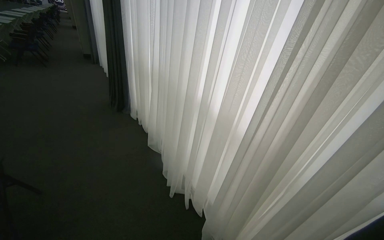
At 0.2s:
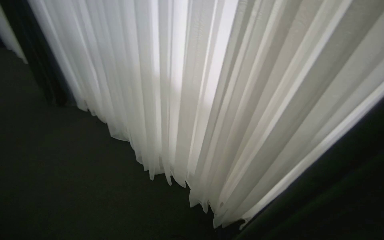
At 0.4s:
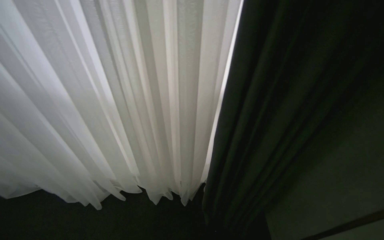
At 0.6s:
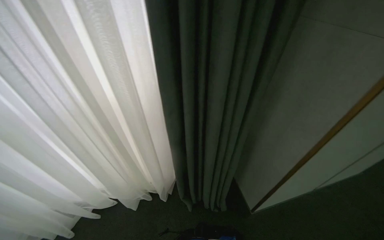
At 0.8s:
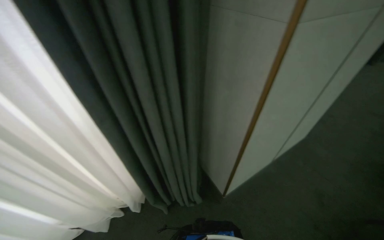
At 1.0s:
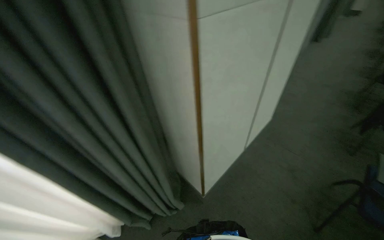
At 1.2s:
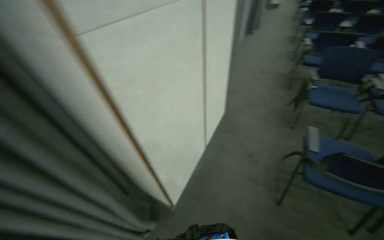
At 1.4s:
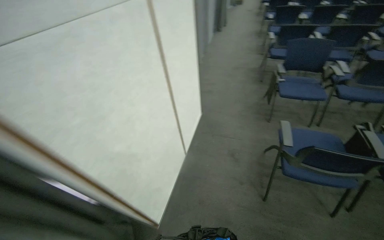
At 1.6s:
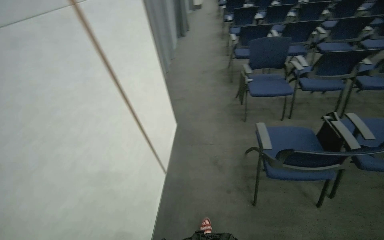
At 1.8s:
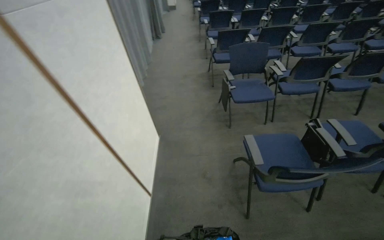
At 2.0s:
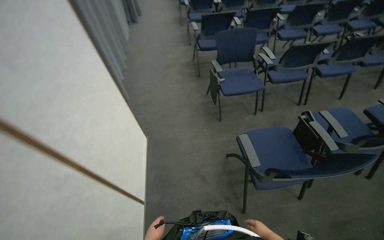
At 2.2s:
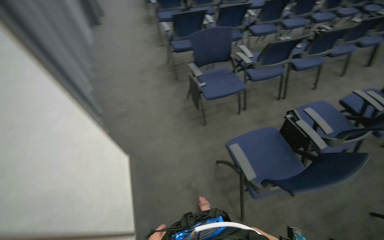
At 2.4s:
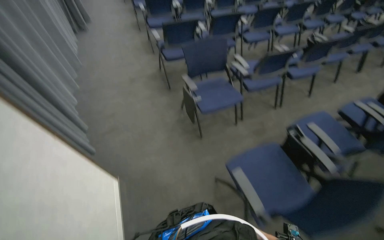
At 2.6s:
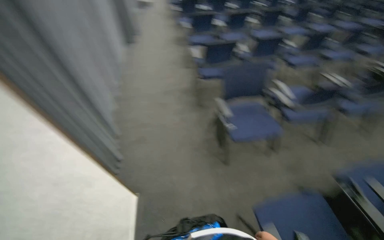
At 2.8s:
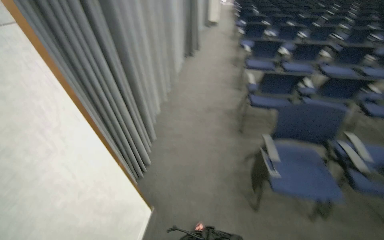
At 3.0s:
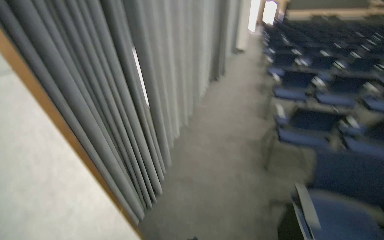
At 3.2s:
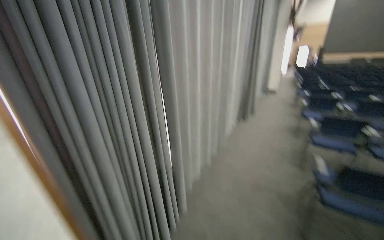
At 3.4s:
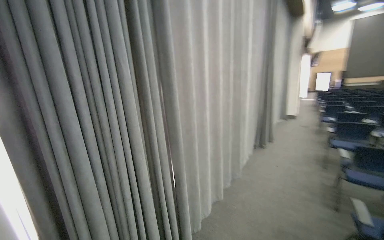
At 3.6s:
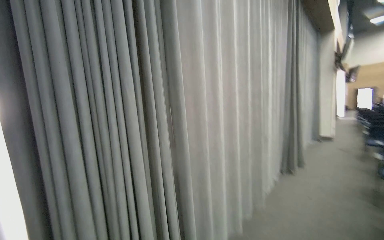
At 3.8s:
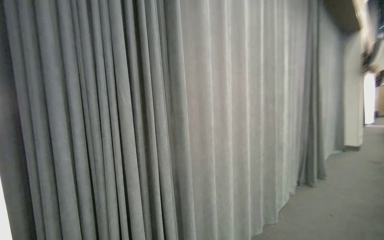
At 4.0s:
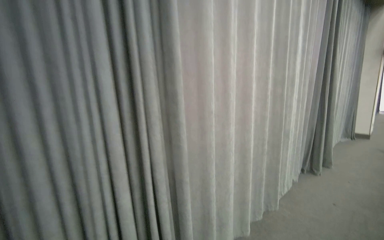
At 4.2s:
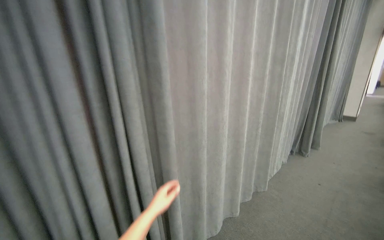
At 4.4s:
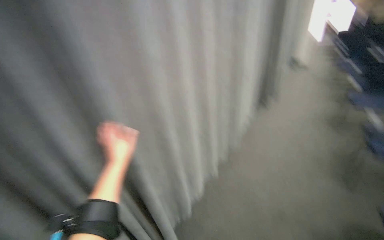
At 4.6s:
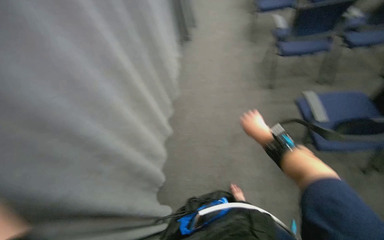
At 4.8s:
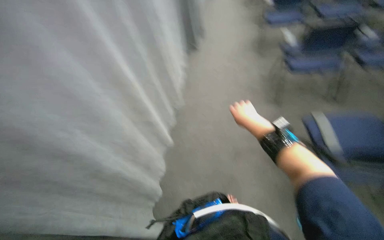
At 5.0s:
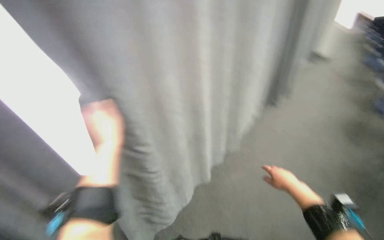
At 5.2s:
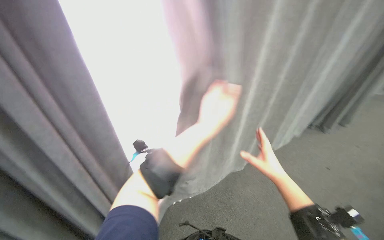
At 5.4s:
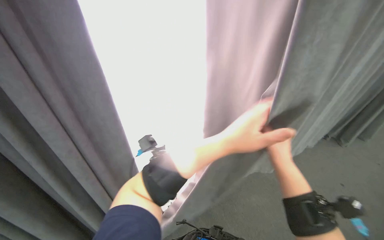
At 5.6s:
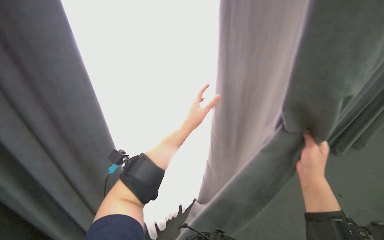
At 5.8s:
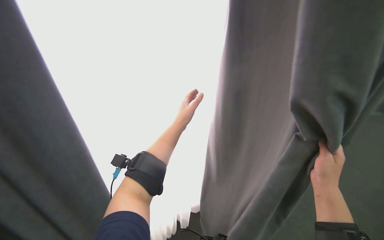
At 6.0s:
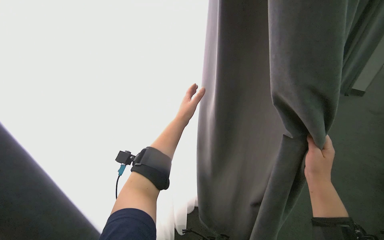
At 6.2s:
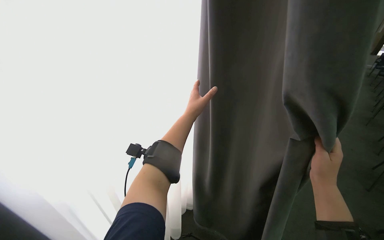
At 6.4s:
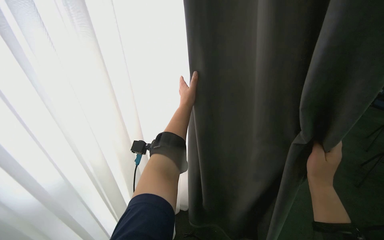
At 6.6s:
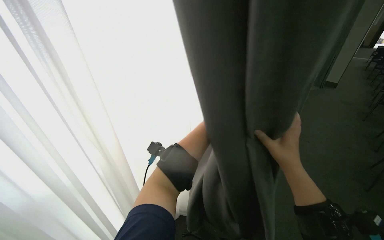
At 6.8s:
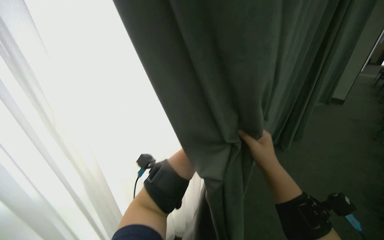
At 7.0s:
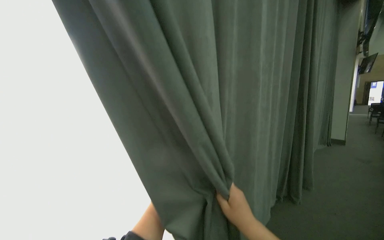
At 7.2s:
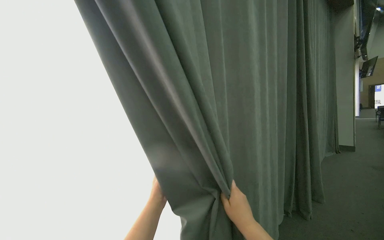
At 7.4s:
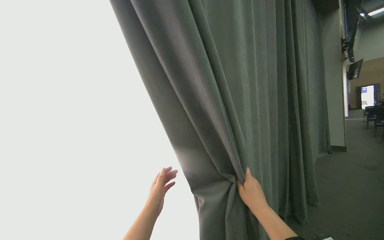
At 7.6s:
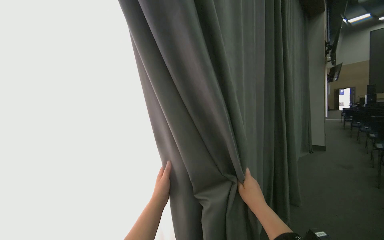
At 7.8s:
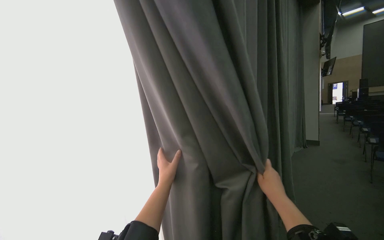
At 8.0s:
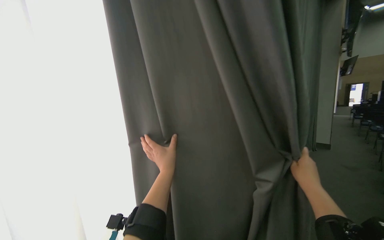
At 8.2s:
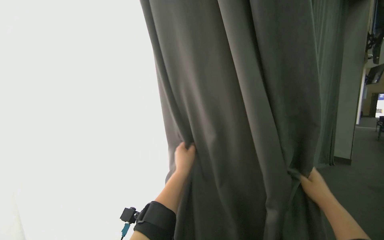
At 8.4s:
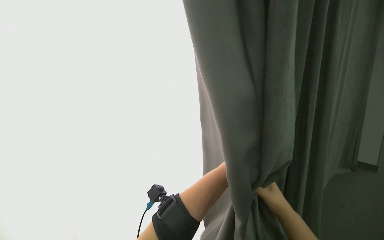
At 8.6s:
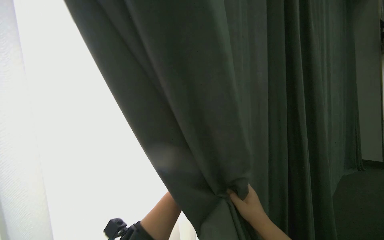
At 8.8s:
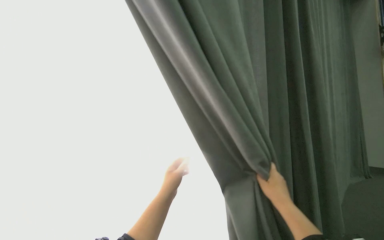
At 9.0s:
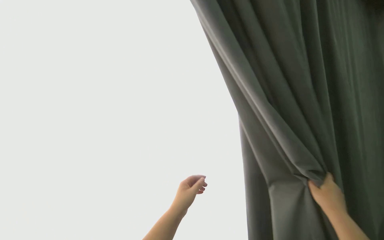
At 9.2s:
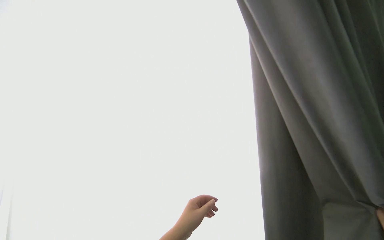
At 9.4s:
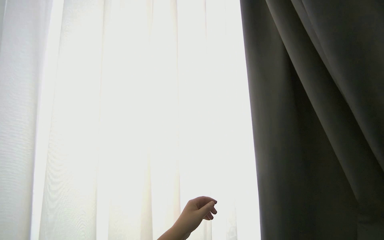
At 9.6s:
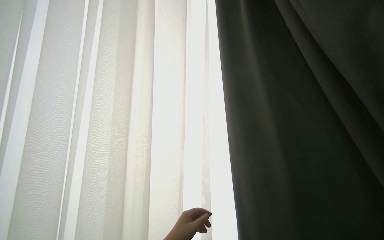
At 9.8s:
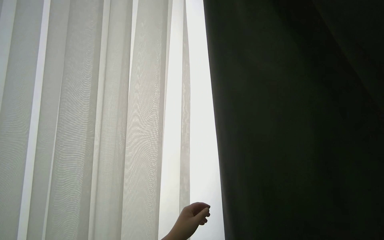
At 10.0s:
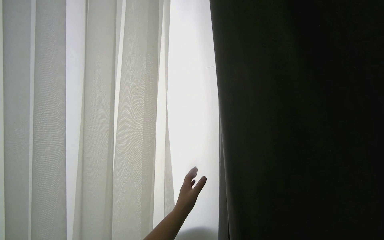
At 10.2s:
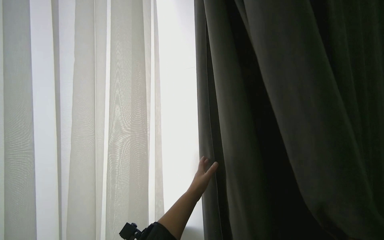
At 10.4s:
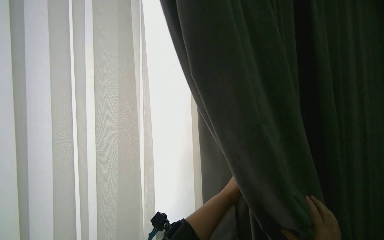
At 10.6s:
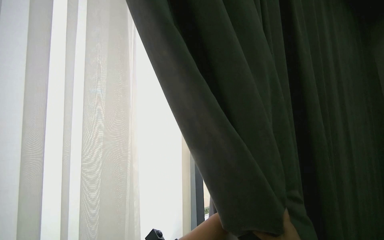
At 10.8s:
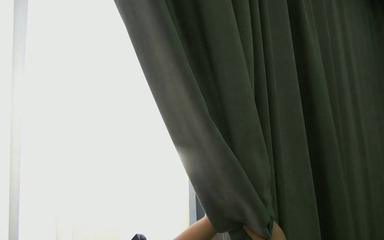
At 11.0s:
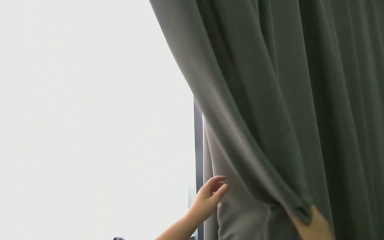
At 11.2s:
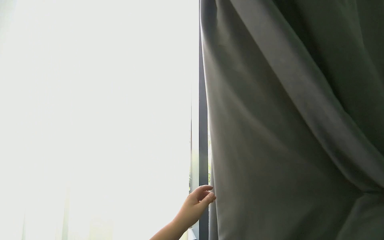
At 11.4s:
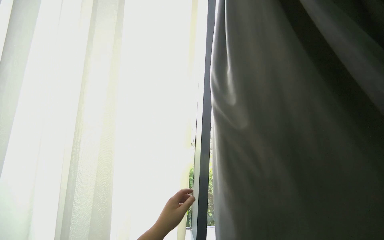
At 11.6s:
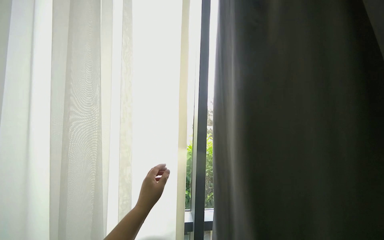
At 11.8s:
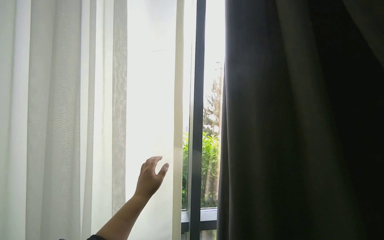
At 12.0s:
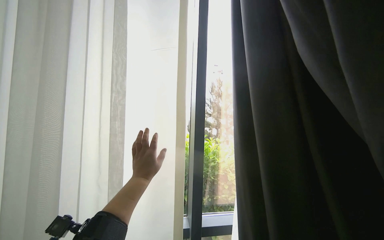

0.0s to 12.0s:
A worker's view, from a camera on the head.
Job: organizing items.
The whole recording: Pulling room curtains. The worker pulls and adjusts the grey and white curtains across the window.
0.0s to 1.6s: The camera travels roughly 70 cm. The head turns to the right by some 135 degrees. The view tips downward by some 15 degrees.
1.6s to 3.0s: The wearer moves about 1 m.
3.0s to 4.4s: The camera is carried some 70 cm. The view swings some 30 degrees to the left. The camera pitches upward, by about 15 degrees.
9.0s to 10.4s: The view swings roughly 30 degrees to the left.

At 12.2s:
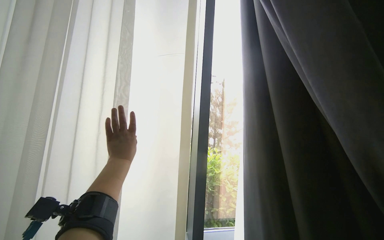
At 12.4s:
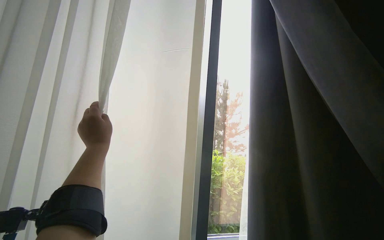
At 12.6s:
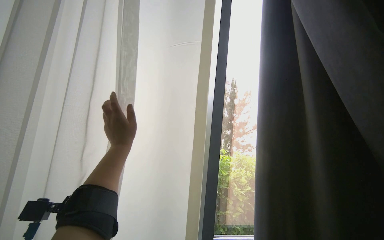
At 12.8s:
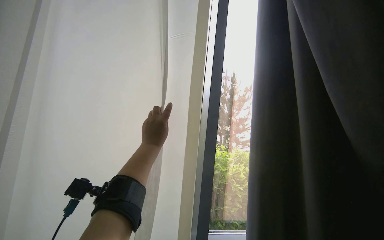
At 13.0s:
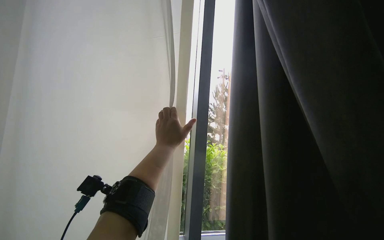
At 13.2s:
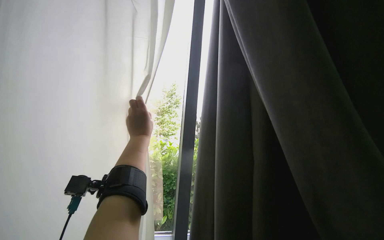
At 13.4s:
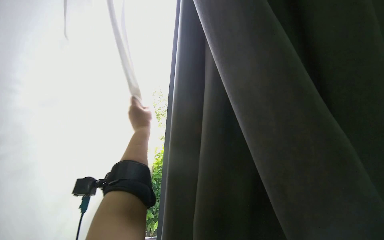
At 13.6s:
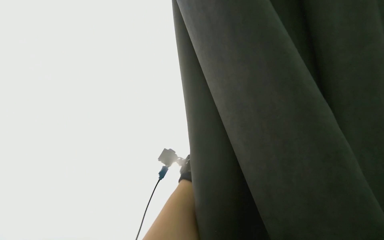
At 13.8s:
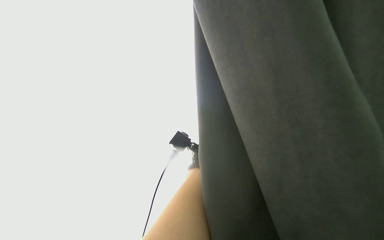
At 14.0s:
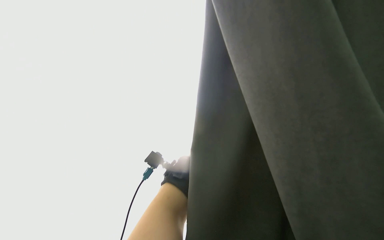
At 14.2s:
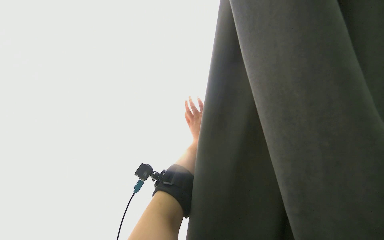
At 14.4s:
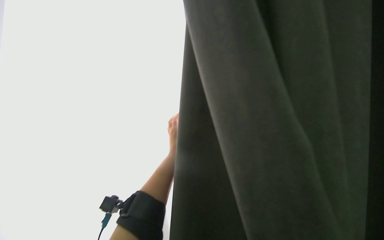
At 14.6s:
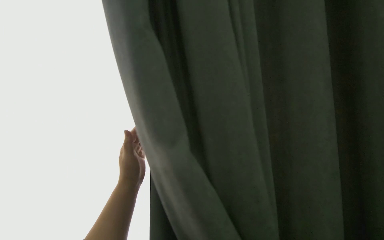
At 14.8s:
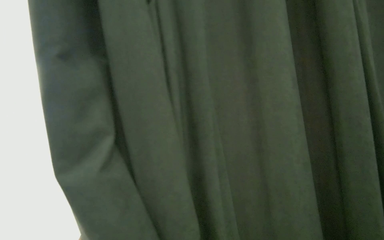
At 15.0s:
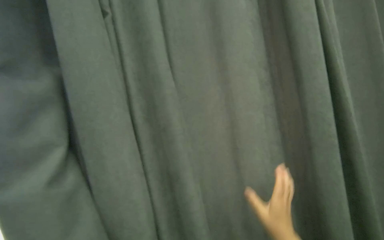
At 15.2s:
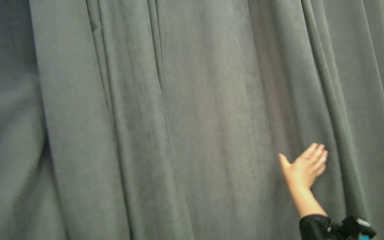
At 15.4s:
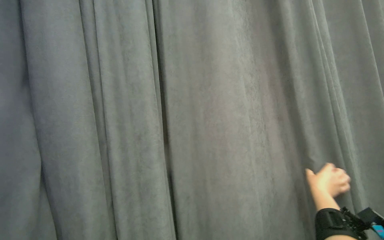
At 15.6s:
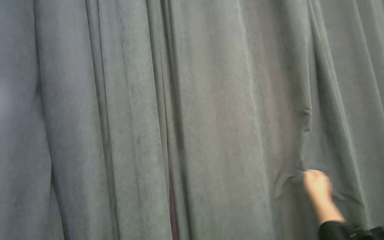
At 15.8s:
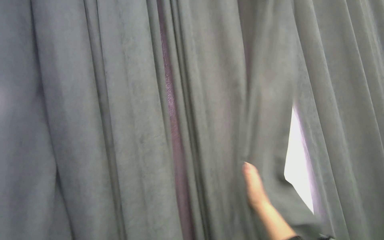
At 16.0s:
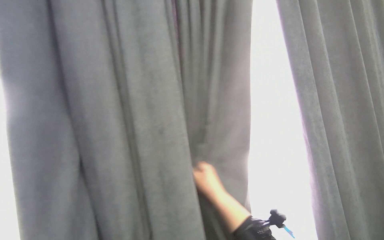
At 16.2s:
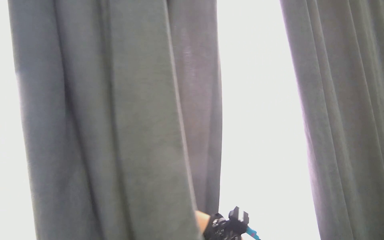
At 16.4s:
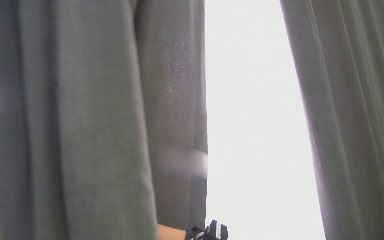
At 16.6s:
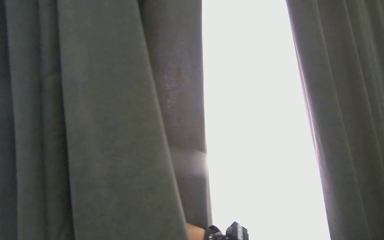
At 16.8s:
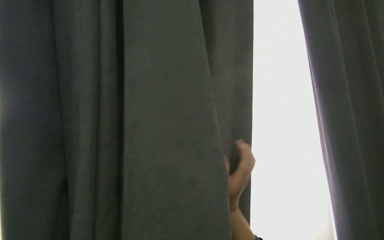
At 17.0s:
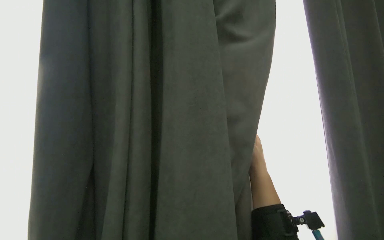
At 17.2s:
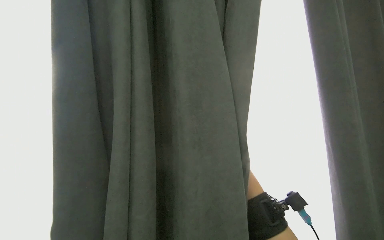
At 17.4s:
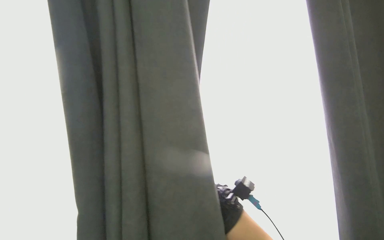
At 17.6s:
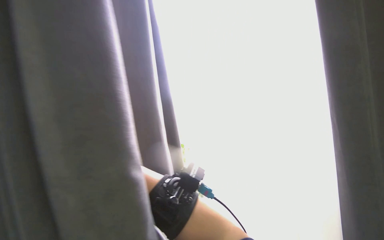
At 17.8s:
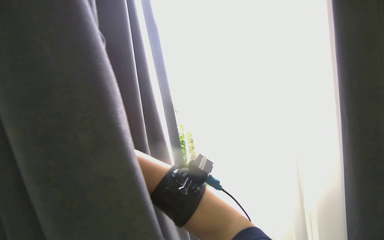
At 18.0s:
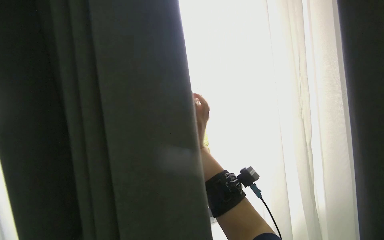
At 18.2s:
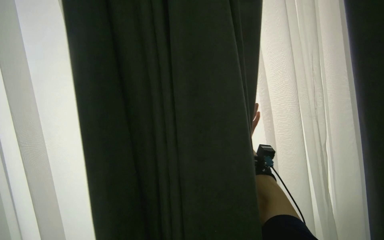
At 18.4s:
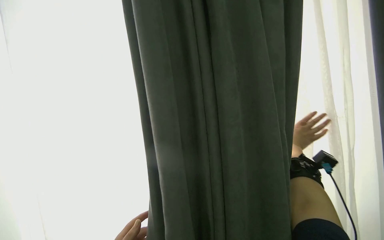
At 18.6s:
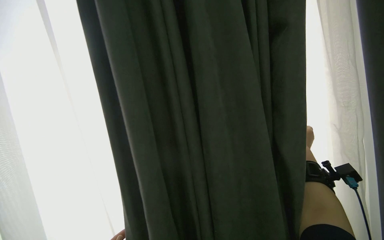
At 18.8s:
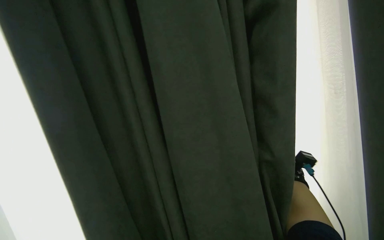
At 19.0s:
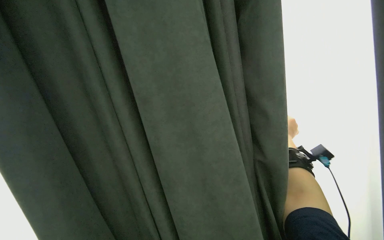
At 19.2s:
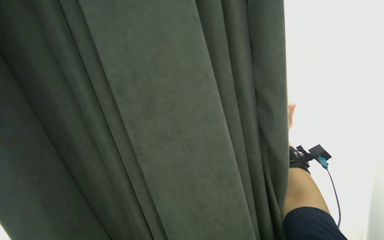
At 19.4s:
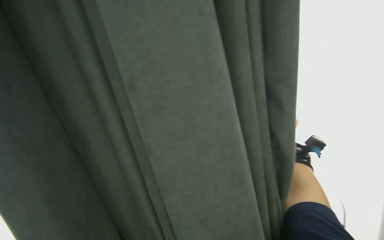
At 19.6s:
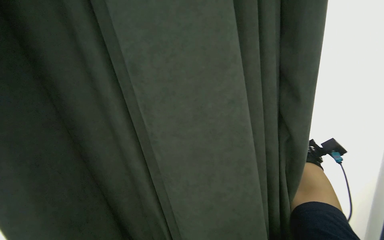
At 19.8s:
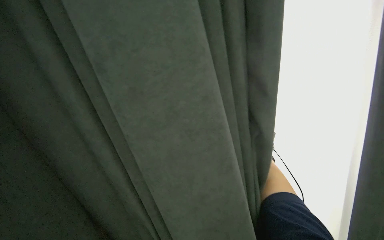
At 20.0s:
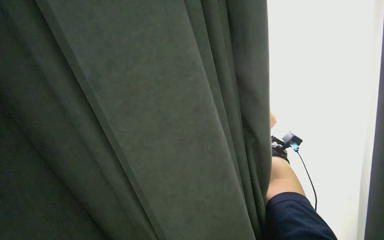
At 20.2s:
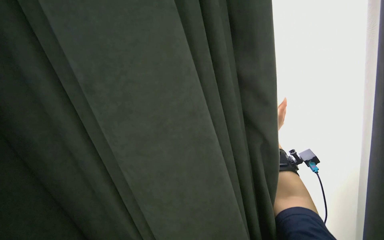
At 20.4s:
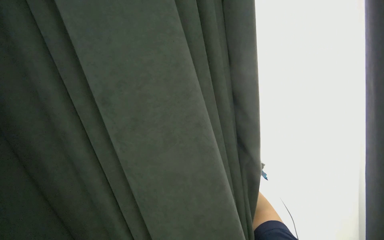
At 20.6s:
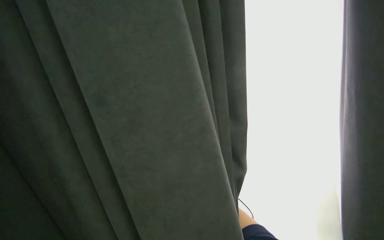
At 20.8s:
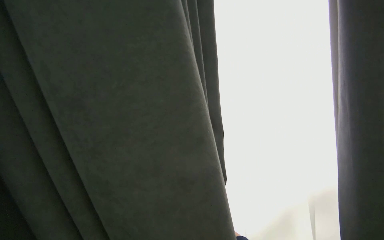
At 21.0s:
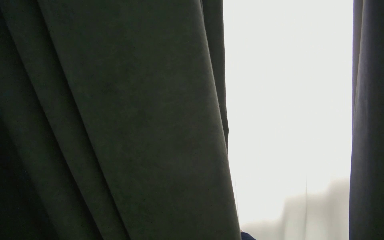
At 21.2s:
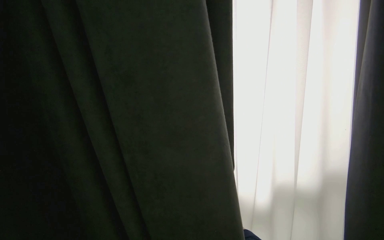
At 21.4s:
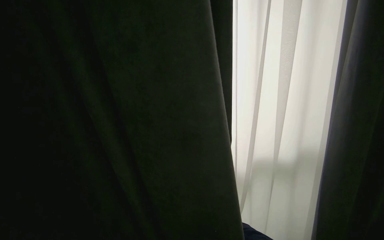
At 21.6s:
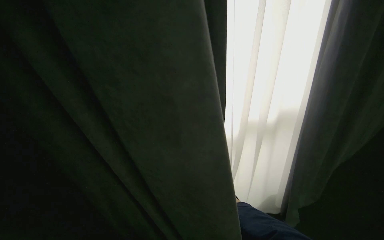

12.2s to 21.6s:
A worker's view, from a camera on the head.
Job: organizing items.
The whole recording: Pulling room curtains. The worker pulls and adjusts the grey and white curtains across the window.
12.2s to 13.8s: The view tilts some 15 degrees downward.
